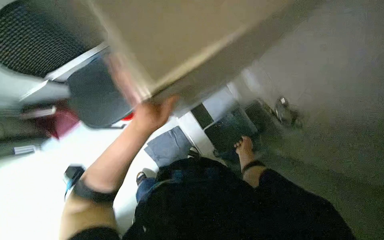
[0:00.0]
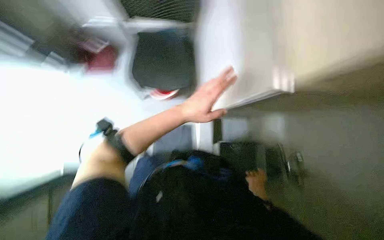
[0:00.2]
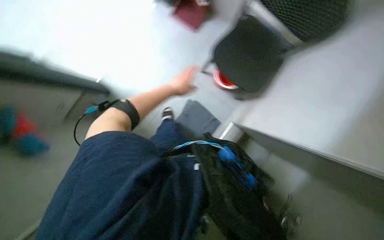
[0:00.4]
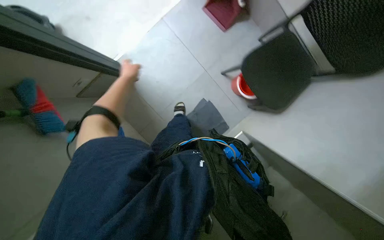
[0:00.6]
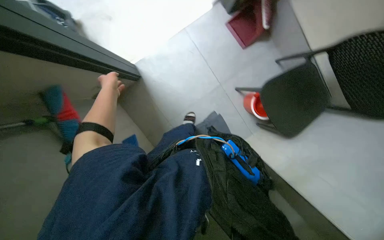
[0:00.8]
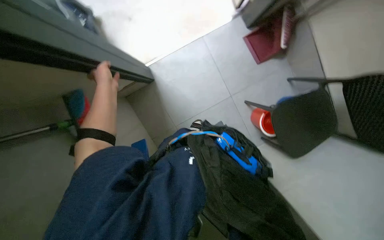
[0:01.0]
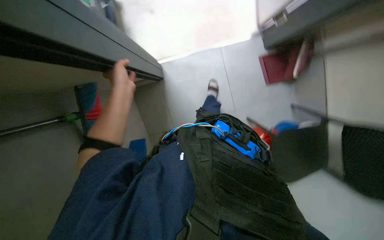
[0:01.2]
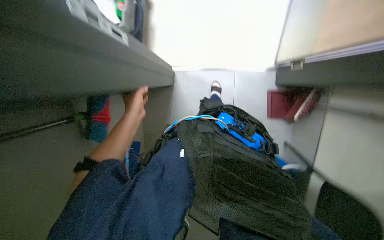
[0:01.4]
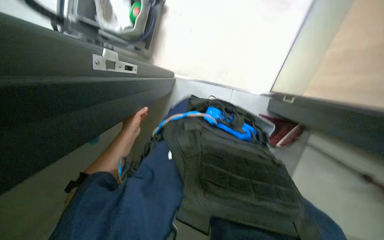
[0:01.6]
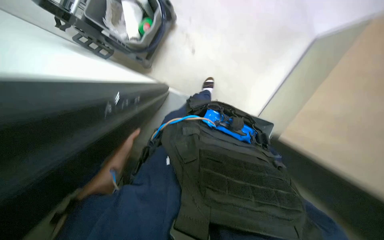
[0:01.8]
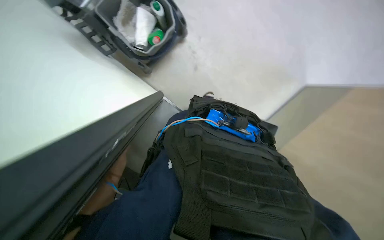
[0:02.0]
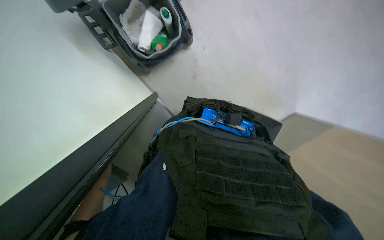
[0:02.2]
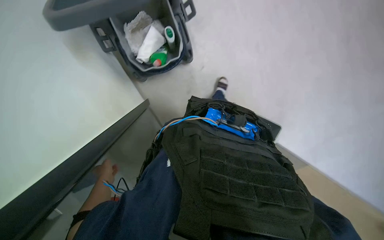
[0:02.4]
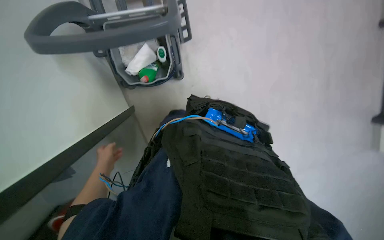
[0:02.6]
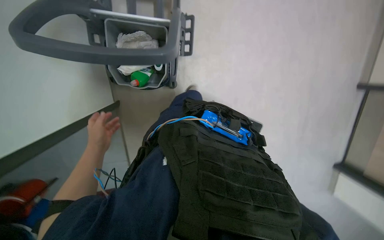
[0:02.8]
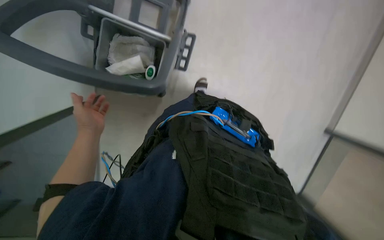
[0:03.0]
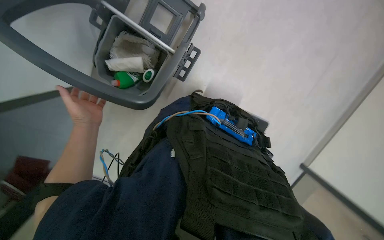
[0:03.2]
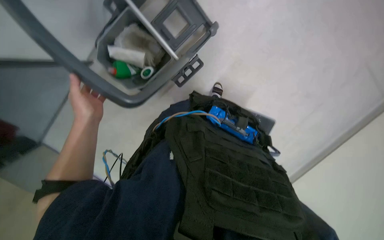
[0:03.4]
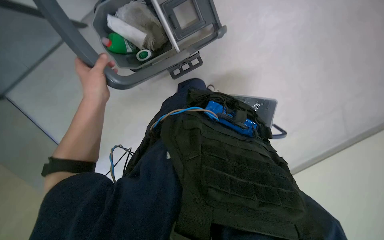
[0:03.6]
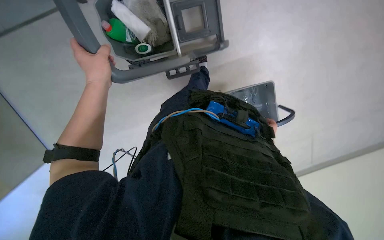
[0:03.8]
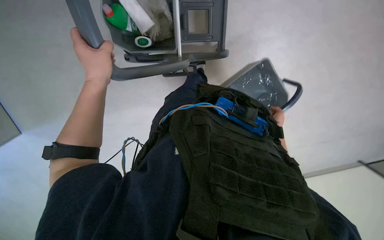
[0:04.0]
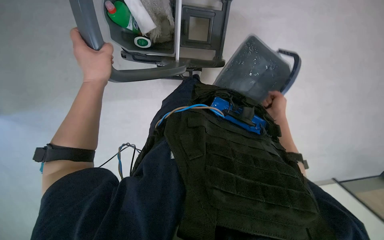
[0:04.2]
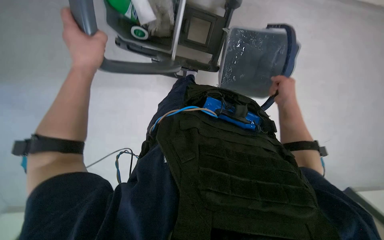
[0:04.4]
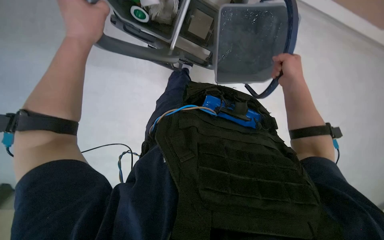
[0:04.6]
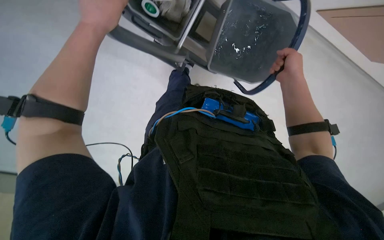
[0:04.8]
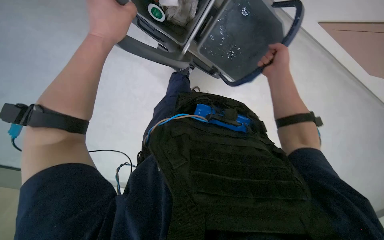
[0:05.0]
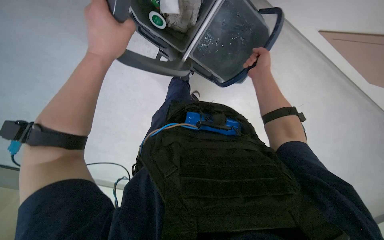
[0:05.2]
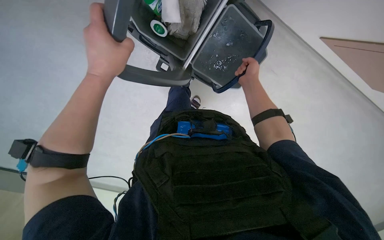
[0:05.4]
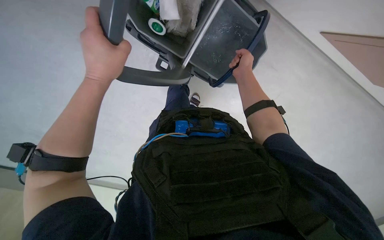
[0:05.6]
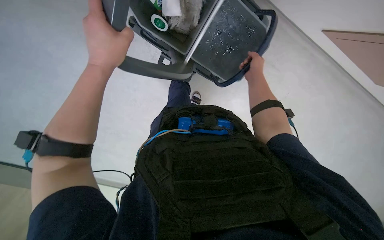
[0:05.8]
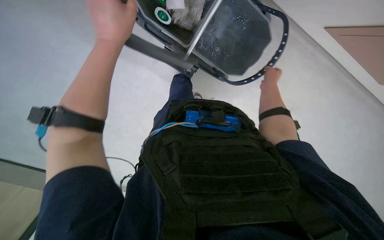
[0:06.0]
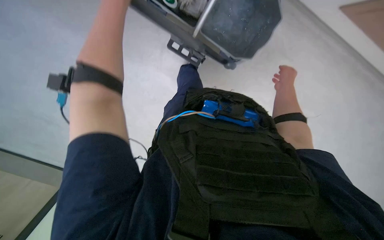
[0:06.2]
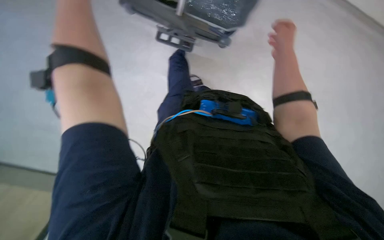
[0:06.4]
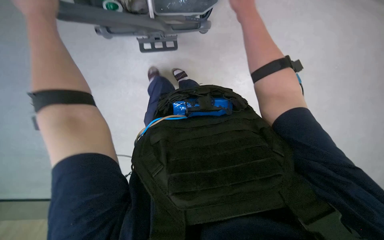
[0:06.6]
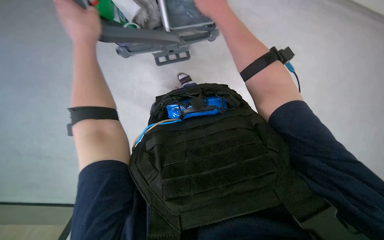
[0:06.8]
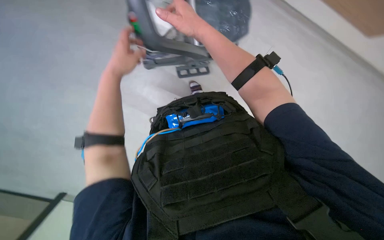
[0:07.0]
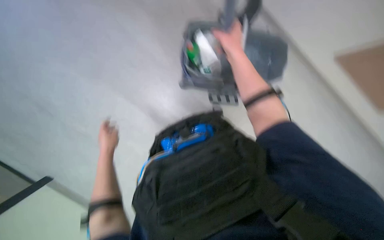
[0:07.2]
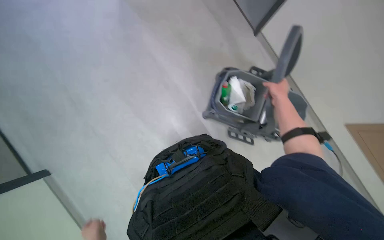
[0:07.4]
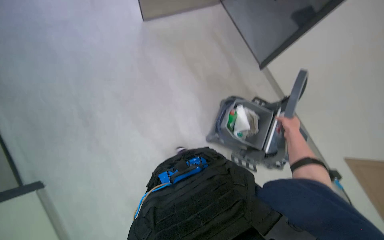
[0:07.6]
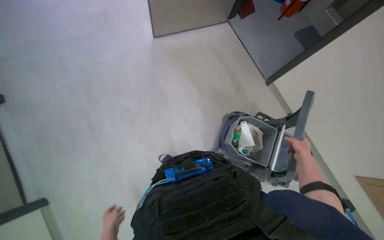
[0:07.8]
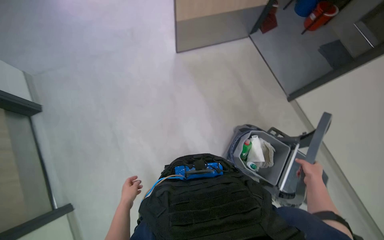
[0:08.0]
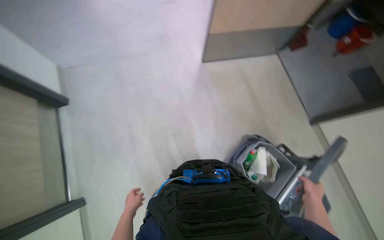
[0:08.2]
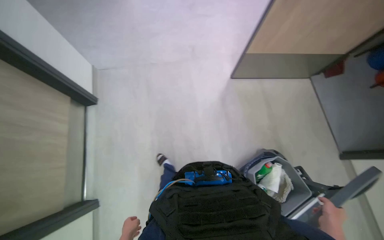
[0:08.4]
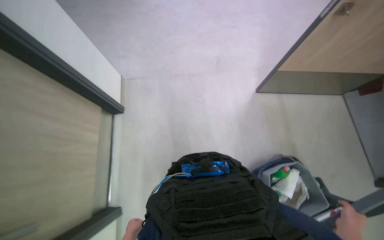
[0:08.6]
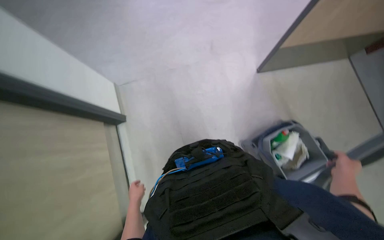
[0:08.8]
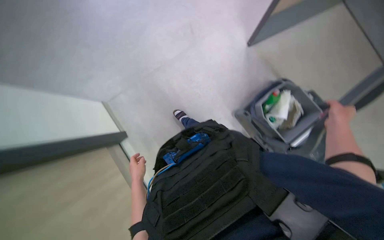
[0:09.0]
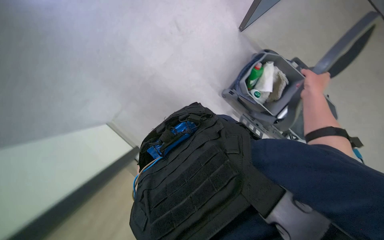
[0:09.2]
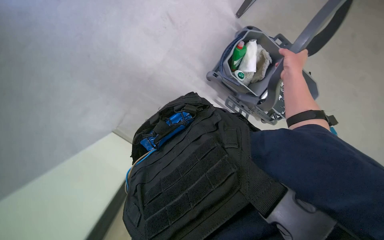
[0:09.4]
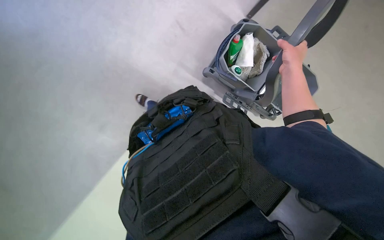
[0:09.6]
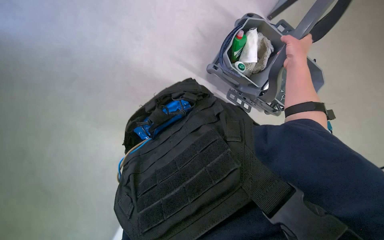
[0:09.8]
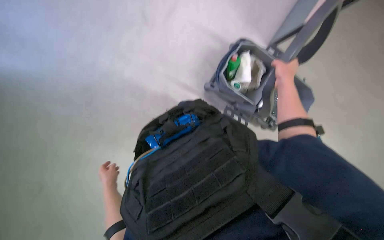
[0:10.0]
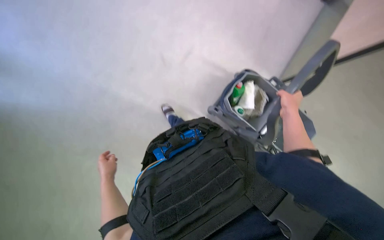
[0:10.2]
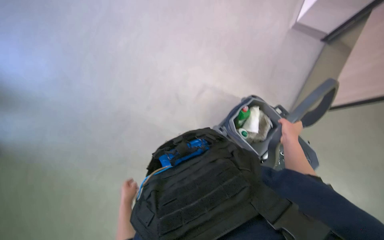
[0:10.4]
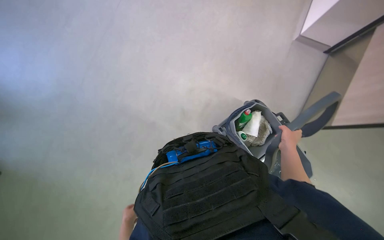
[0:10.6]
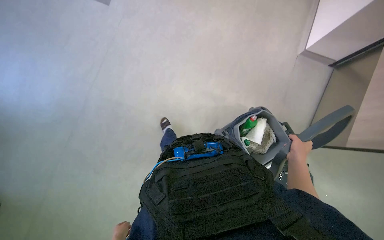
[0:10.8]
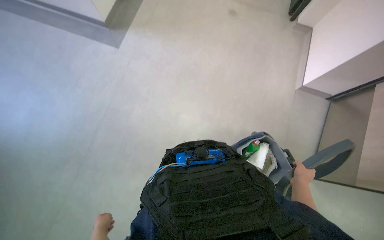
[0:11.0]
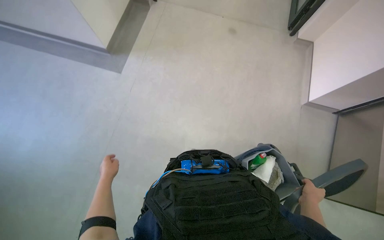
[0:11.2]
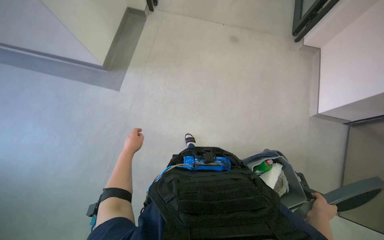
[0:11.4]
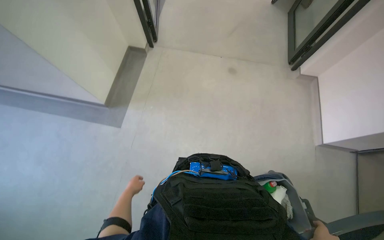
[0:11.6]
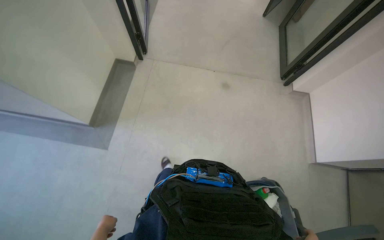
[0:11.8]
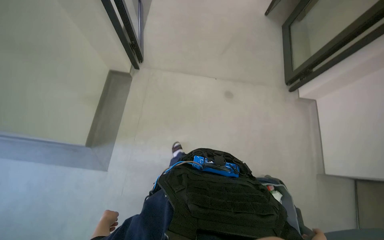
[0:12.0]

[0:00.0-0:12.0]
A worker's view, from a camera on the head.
Job: organizing items.
The whole recording: Organizing and moving cleaning cart. The worker takes a trash bin from a cabinet, places it into the cleaning cart, and then pushes the cart.
0:00.0 to 0:01.6: The head travels approximately 70 cm. The scene turns about 70 degrees clockwise in the picture.
0:01.6 to 0:03.0: The camera is aimed about 35 degrees further to the right. The wearer looks approximately 35 degrees further upward. The scene turns some 40 degrees clockwise in the picture.
0:03.0 to 0:04.4: The camera is aimed approximately 25 degrees further to the right. Everything in view rotates about 30 degrees clockwise. The left hand heads to the right, covering approximately 10 cm.
0:04.4 to 0:06.0: The right hand travels up the picture by about 15 cm, and goes to the left and returns, approximately 10 cm each way.
0:06.0 to 0:07.6: The camera pitches upward, by roughly 20 degrees.
0:10.4 to 0:12.0: The camera pitches upward, by approximately 15 degrees.

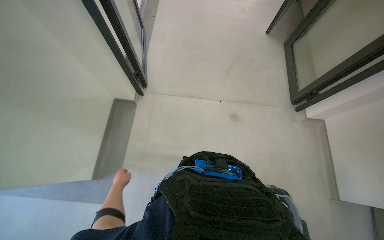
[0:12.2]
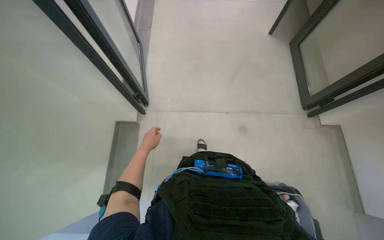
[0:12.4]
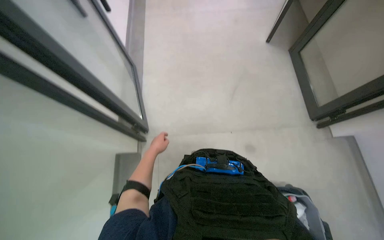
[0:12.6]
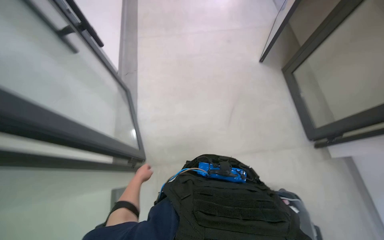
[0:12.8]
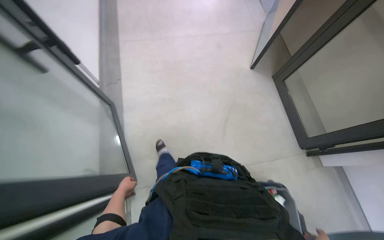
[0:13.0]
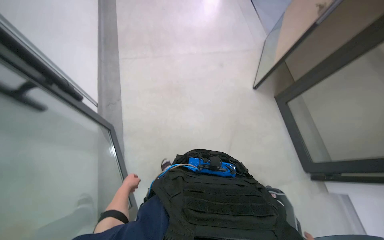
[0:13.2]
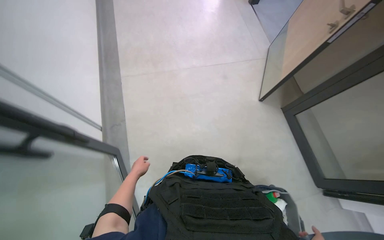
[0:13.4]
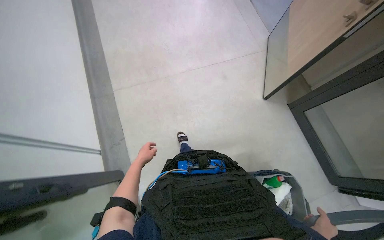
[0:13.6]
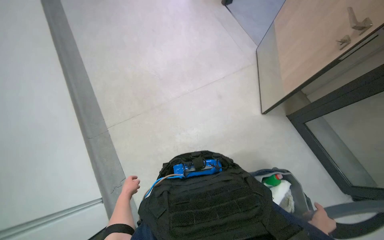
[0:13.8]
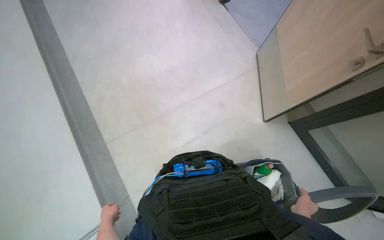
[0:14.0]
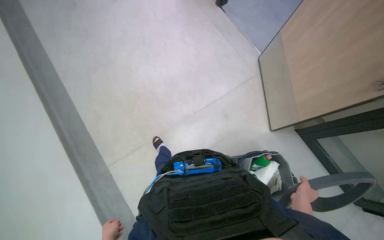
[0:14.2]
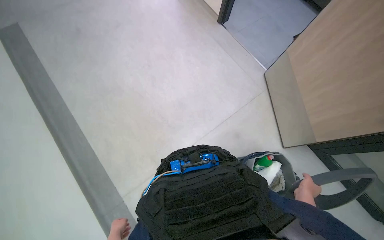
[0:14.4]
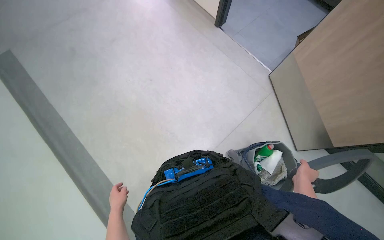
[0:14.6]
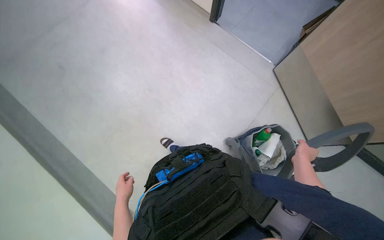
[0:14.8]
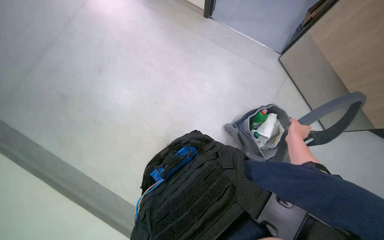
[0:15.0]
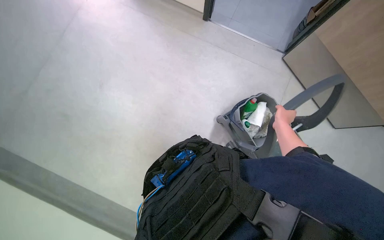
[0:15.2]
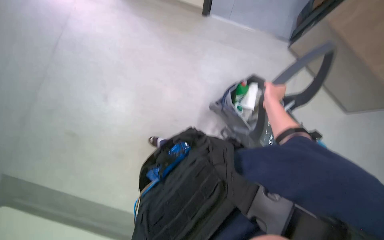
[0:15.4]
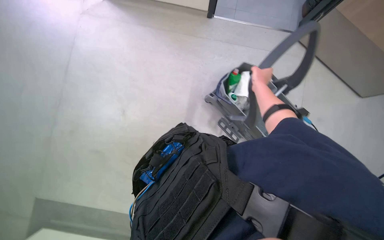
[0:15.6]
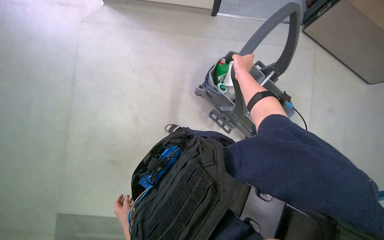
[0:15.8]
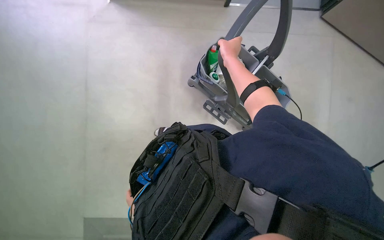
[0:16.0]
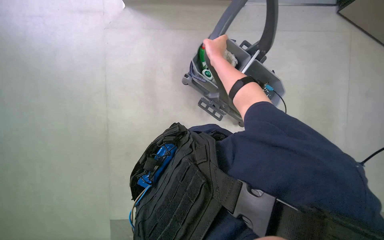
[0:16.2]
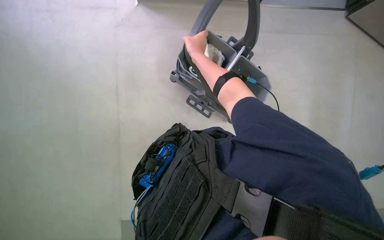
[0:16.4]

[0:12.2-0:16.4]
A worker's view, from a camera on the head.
Job: organizing items.
The whole recording: Organizing and moving cleaning cart. The worker takes a trash bin from a cabinet, places it into the cleaning cart, and then pushes the cart.
0:12.2 to 0:13.6: The view tips upward by approximately 30 degrees.
0:15.0 to 0:16.4: The right hand goes some 40 cm to the left and up the picture.

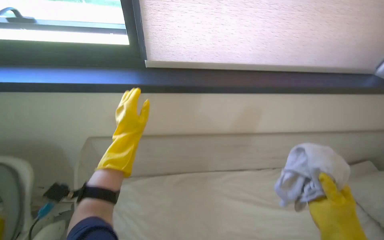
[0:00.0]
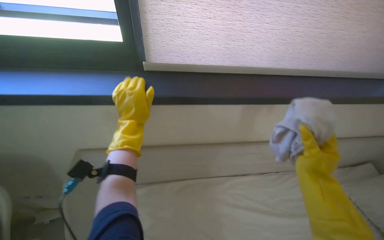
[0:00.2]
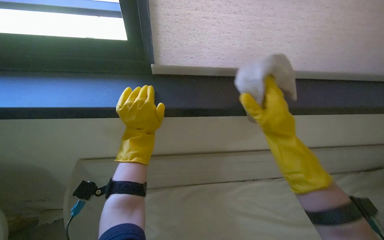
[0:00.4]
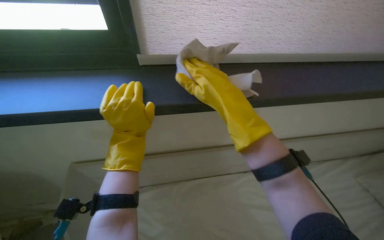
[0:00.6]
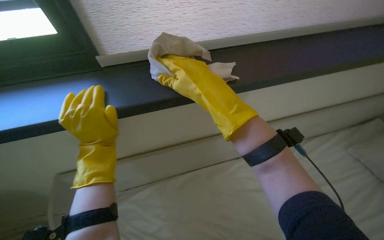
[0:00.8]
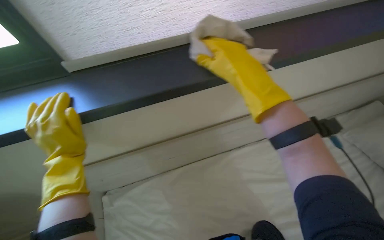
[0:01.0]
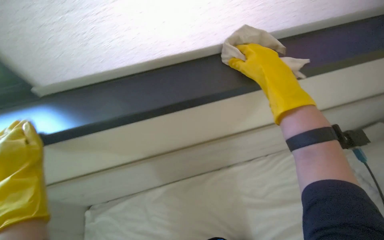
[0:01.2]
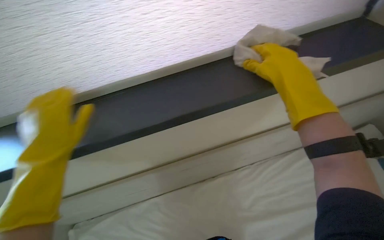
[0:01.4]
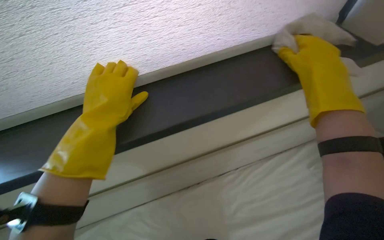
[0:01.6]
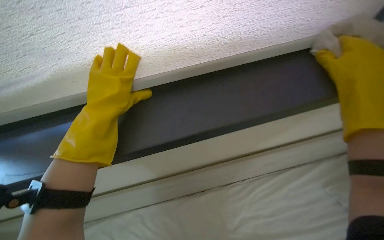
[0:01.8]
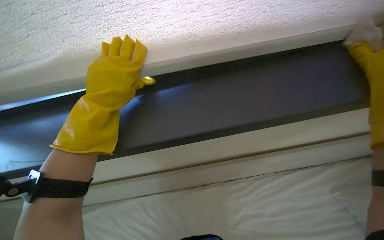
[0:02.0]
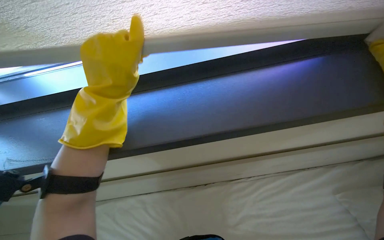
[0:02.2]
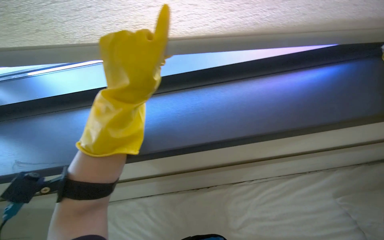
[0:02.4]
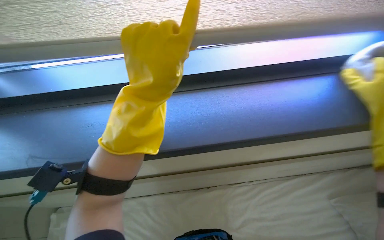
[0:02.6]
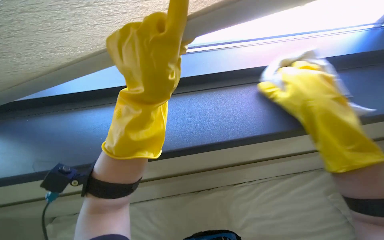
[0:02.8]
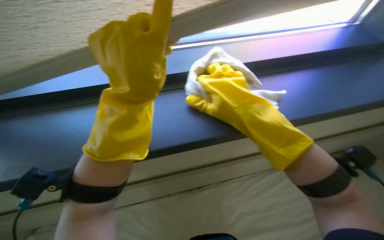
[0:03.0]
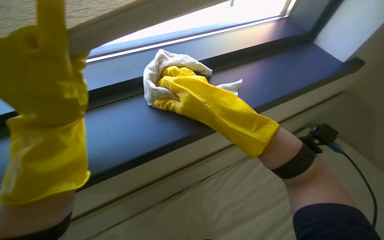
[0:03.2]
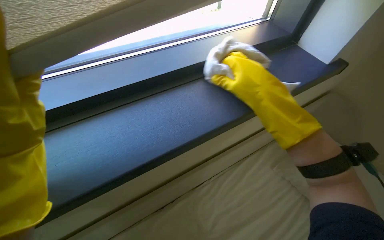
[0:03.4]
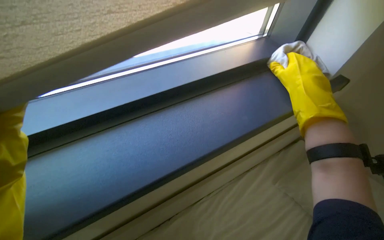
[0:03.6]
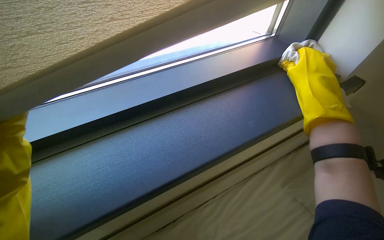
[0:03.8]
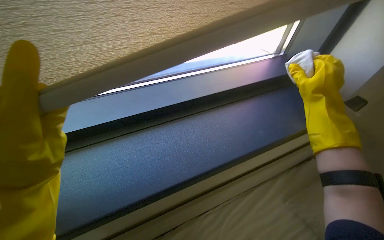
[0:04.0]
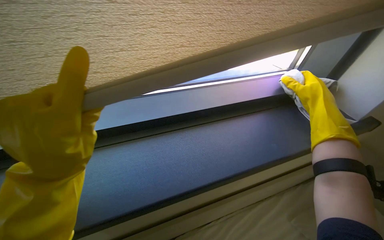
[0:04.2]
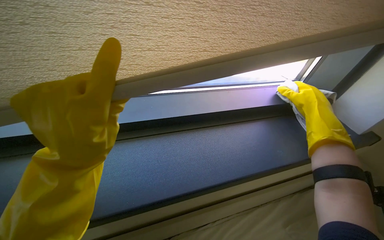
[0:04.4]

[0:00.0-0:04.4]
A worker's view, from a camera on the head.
Job: cleaning windows.
The whole recording: Wiping window frame. Wipes the window frame with a cloth.
0:00.0 to 0:01.4: The right hand is displaced up the picture by roughly 40 cm.
0:01.4 to 0:03.0: The left hand heads to the right and up the picture, covering about 20 cm.
0:03.0 to 0:04.4: The right hand heads to the right and farther from the camera, covering about 25 cm.
